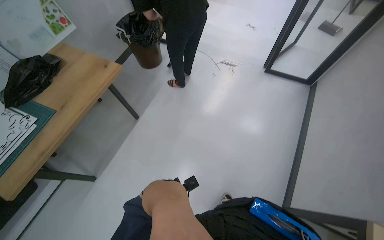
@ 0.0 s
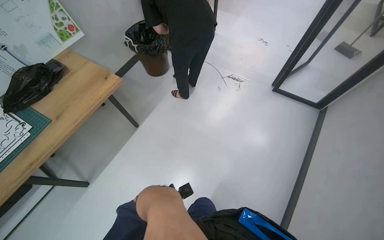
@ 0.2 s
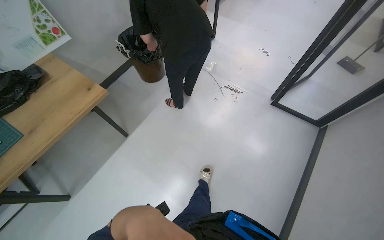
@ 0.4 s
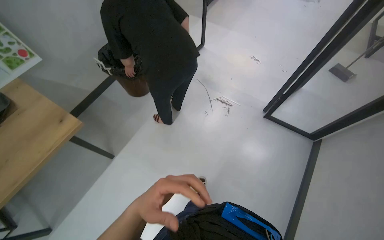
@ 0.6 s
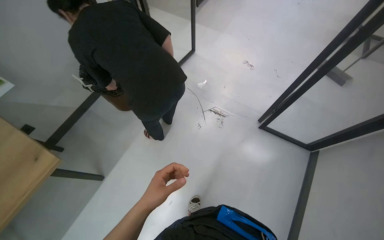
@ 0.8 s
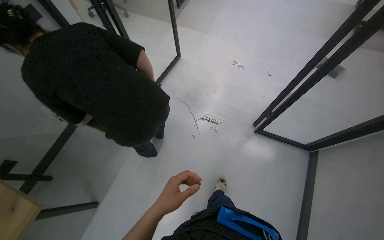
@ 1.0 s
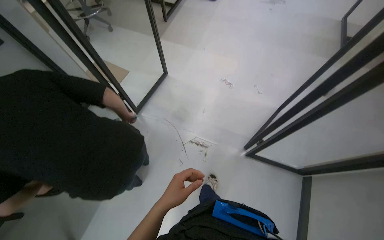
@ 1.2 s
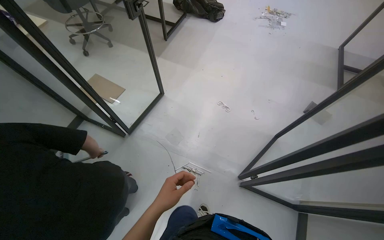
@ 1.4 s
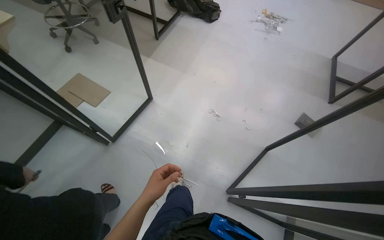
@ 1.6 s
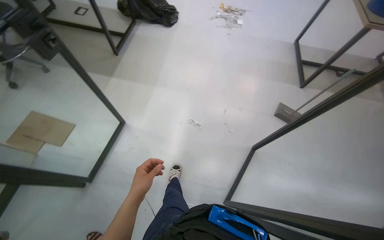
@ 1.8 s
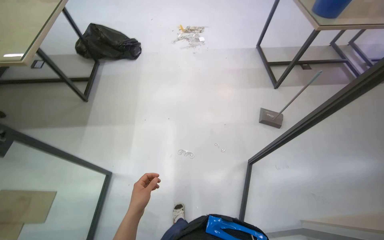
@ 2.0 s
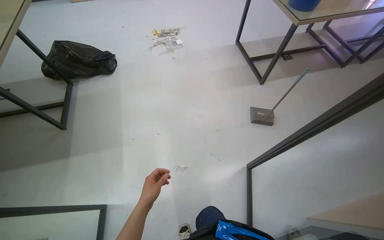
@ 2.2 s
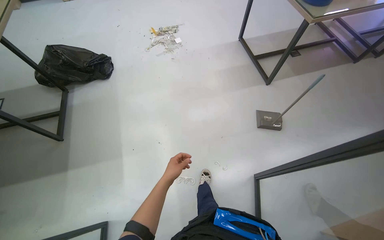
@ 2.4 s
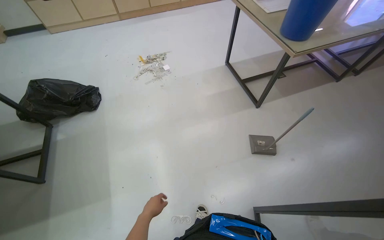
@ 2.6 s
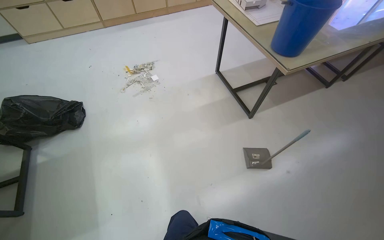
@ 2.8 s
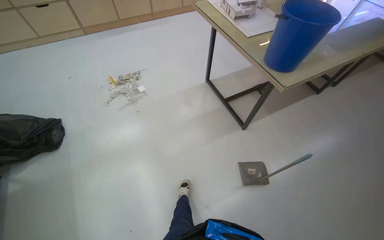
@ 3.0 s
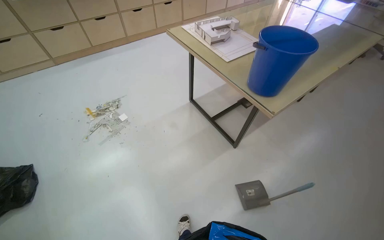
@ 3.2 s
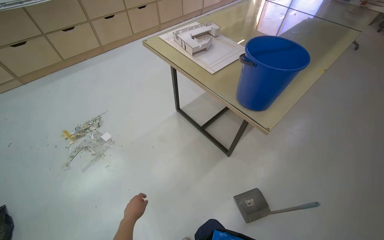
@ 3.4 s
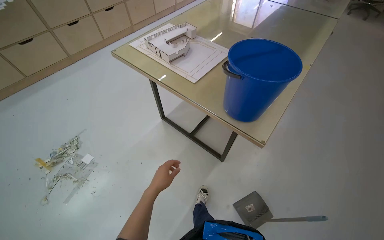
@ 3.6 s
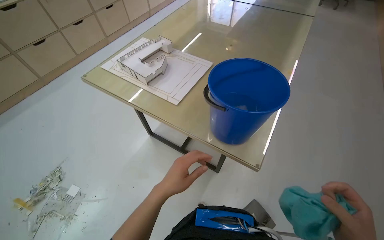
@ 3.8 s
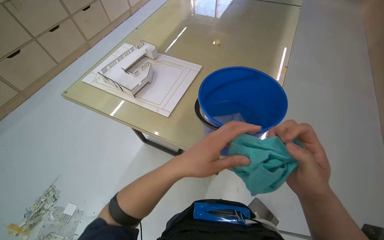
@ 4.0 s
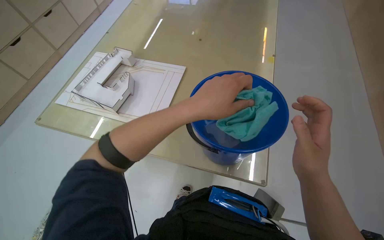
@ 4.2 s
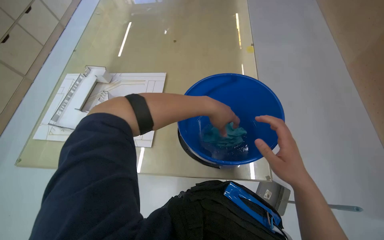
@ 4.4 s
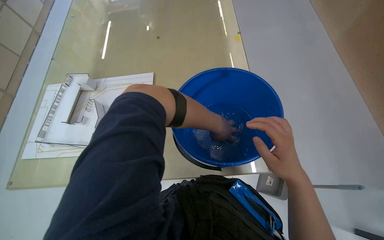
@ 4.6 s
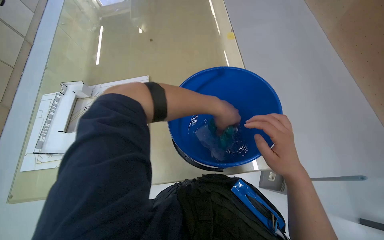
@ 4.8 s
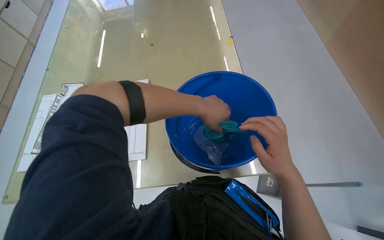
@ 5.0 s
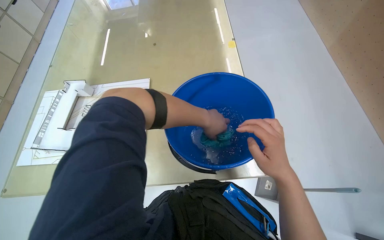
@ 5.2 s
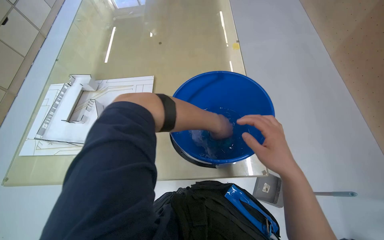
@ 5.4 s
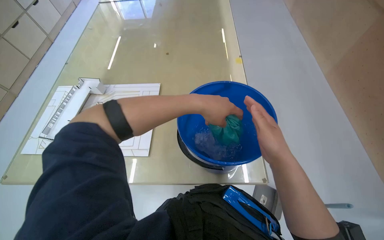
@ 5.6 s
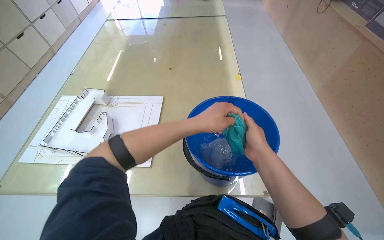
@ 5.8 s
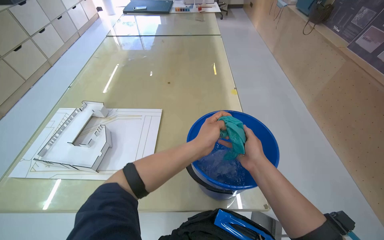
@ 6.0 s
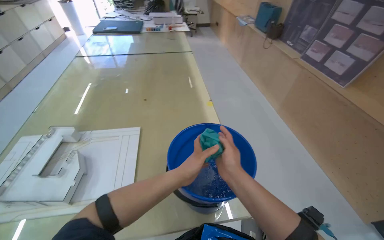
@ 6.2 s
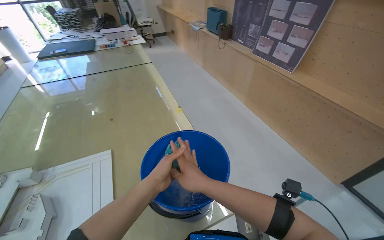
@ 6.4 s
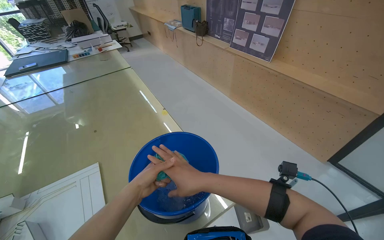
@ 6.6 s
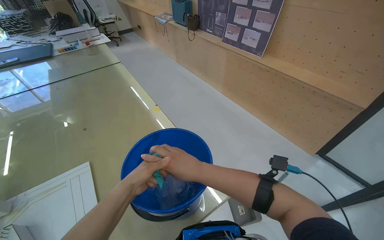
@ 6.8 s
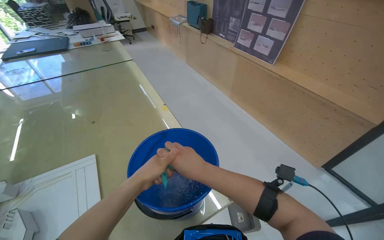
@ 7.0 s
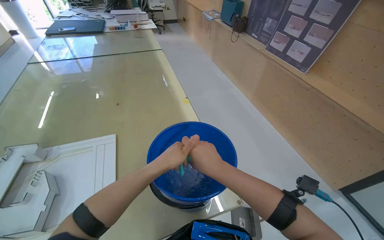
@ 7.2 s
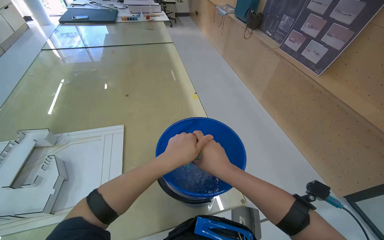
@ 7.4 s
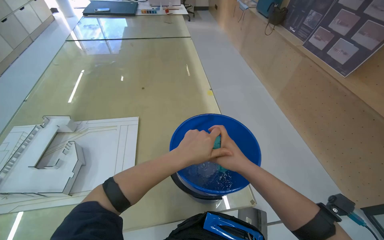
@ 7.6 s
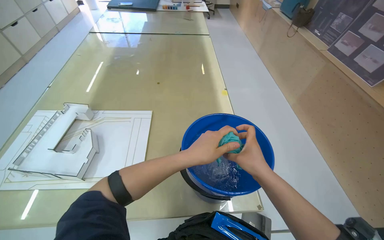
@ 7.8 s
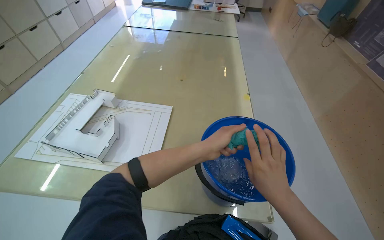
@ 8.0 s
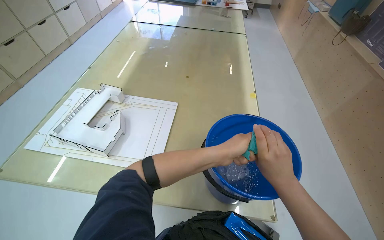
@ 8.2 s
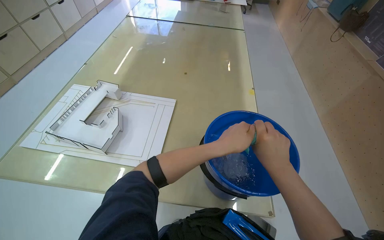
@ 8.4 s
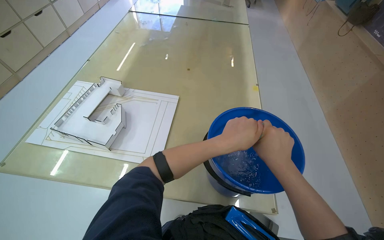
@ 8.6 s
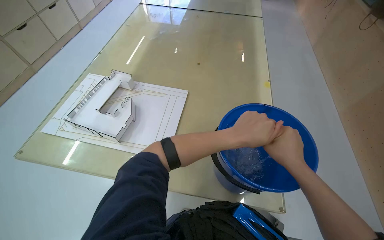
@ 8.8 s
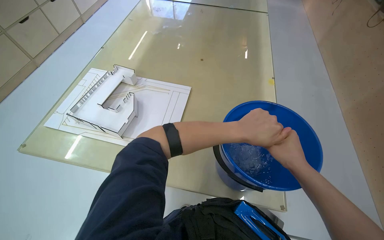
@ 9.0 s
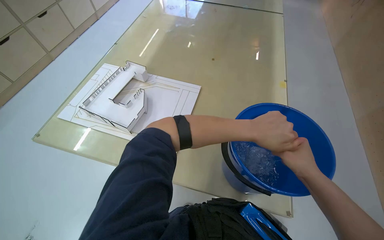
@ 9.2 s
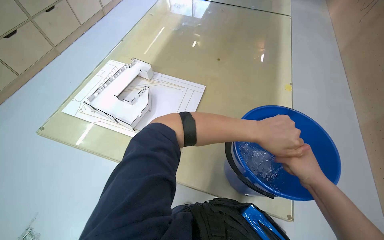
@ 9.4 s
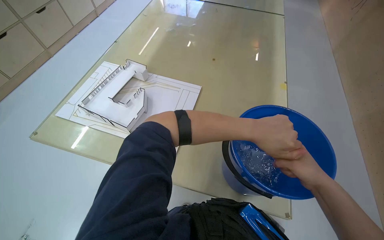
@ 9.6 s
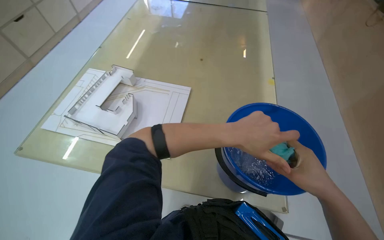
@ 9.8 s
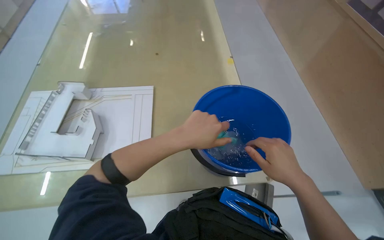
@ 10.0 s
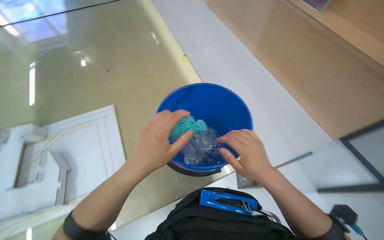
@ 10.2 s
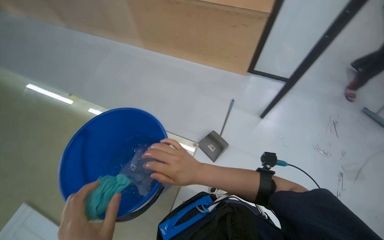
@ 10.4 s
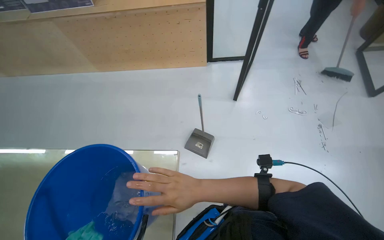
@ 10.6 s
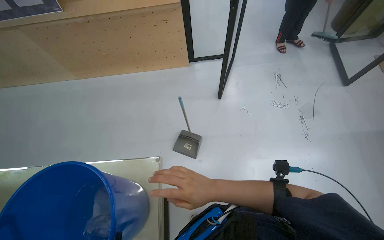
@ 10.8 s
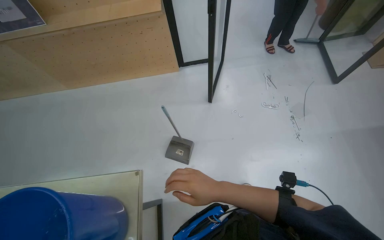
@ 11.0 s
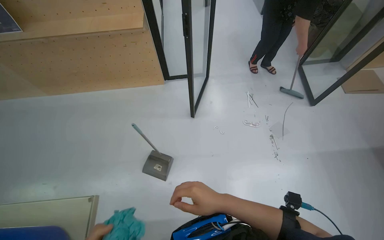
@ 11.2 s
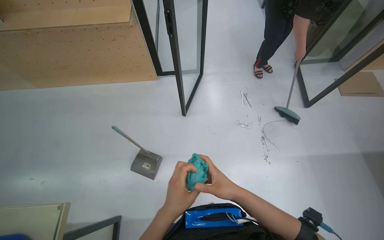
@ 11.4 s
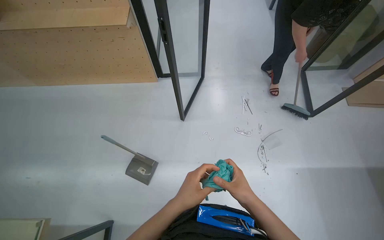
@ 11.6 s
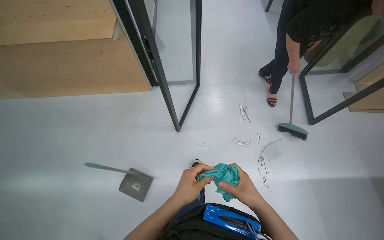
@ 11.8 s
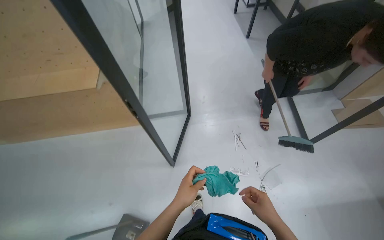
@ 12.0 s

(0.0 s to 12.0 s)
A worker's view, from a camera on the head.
Job: wiping surfaces.
The whole recording: Wiping surfaces with a cloth. The worker wipes various surfaces on the desk, including a laptop, mouse, and the tabletop, using a cloth.
0.0 s - 1.6 s: The camera is carried approximately 1.5 m.
1.6 s - 3.0 s: The camera travels roughly 1.5 m. The wearer's head swings some 50 degrees to the right.
3.0 s - 4.4 s: The camera travels about 90 cm. The head rotates approximately 60 degrees to the right.
4.4 s - 6.0 s: The camera pitches upward, by some 15 degrees.
9.0 s - 10.4 s: The head rotates about 45 degrees to the right.
10.4 s - 12.0 s: The wearer moves about 80 cm. The scene turns about 30 degrees counterclockwise in the picture.

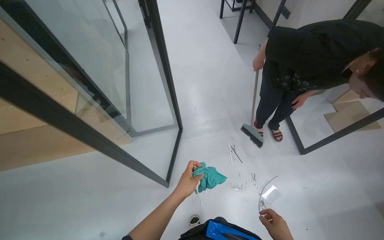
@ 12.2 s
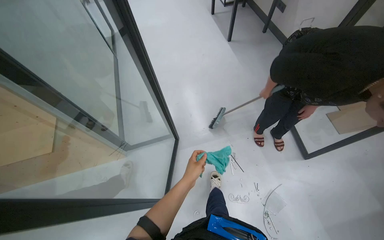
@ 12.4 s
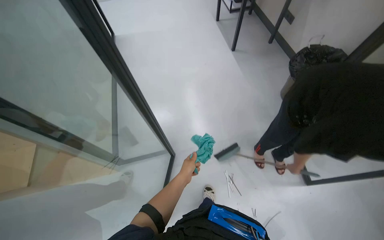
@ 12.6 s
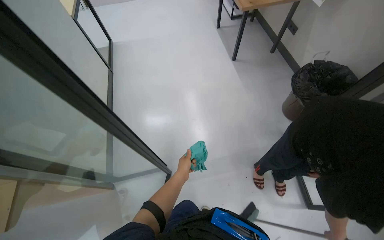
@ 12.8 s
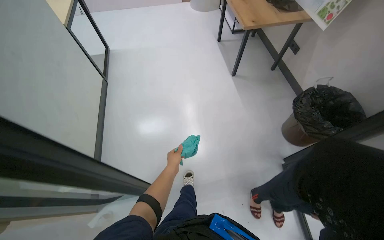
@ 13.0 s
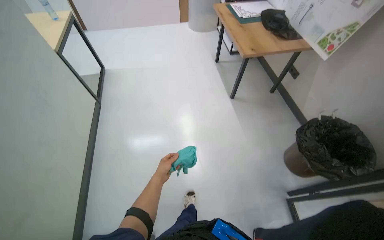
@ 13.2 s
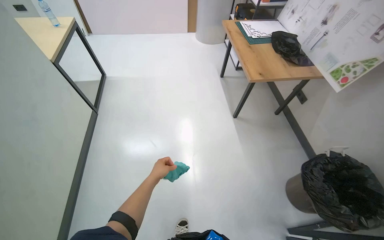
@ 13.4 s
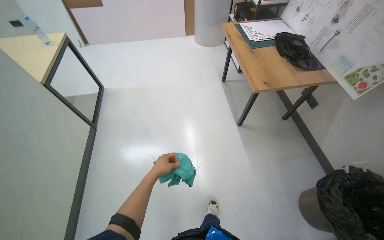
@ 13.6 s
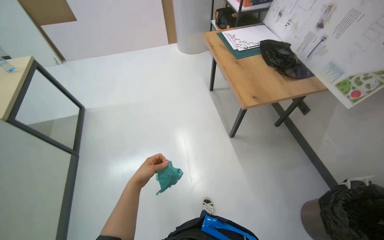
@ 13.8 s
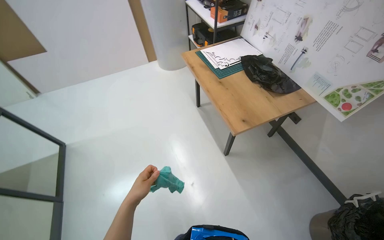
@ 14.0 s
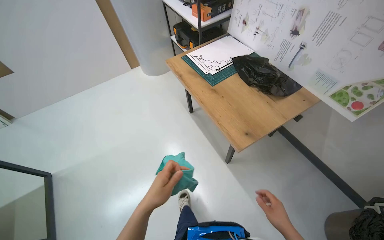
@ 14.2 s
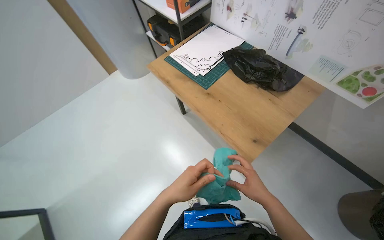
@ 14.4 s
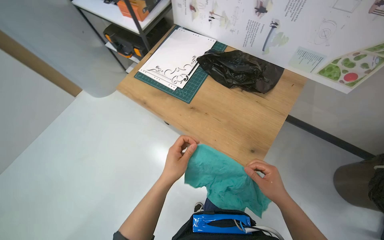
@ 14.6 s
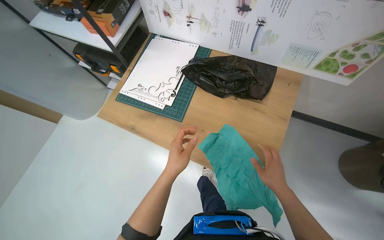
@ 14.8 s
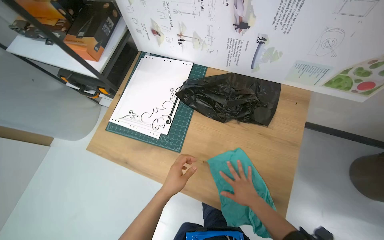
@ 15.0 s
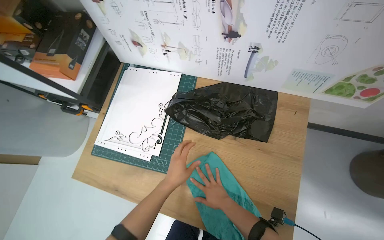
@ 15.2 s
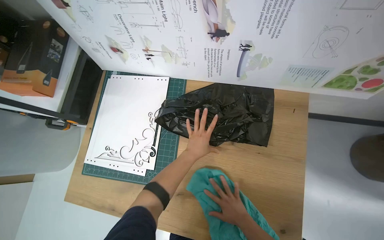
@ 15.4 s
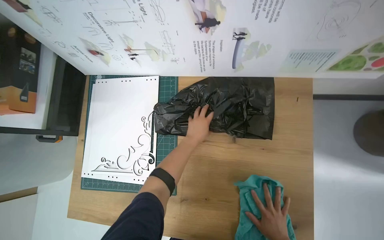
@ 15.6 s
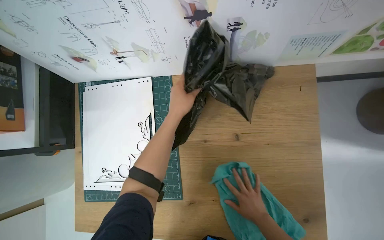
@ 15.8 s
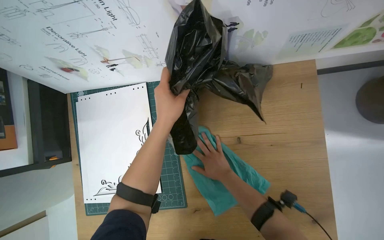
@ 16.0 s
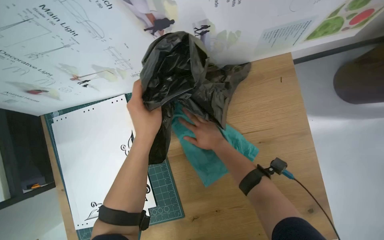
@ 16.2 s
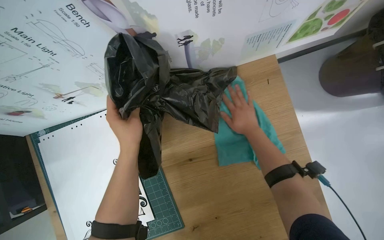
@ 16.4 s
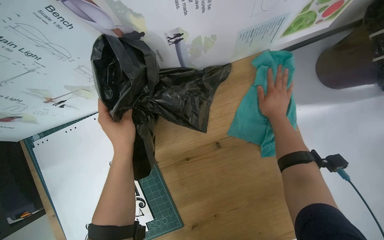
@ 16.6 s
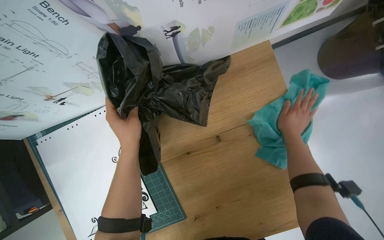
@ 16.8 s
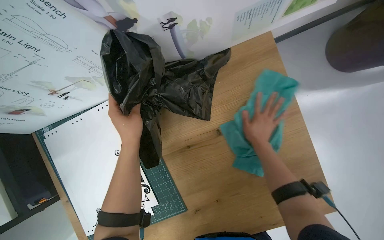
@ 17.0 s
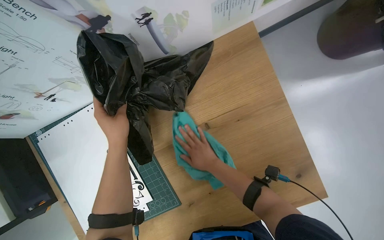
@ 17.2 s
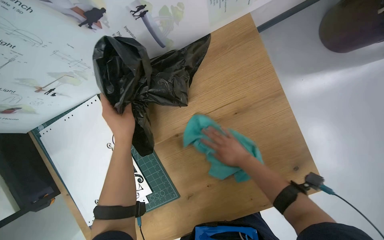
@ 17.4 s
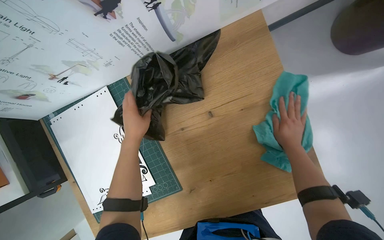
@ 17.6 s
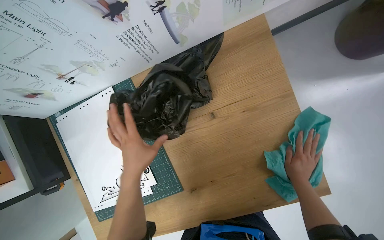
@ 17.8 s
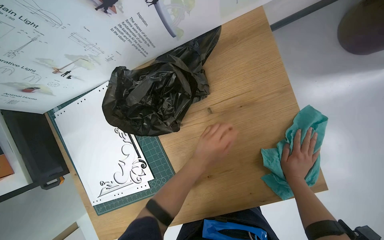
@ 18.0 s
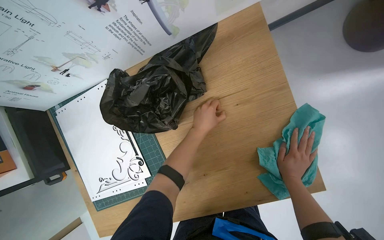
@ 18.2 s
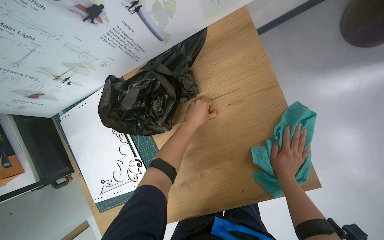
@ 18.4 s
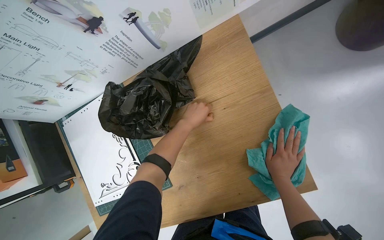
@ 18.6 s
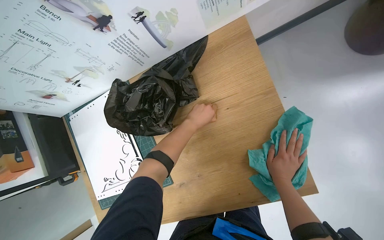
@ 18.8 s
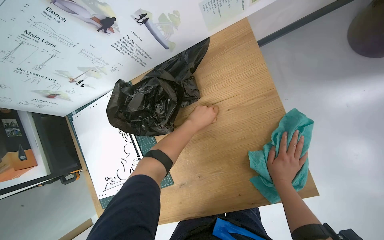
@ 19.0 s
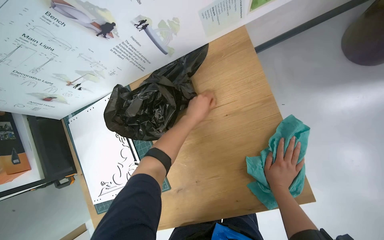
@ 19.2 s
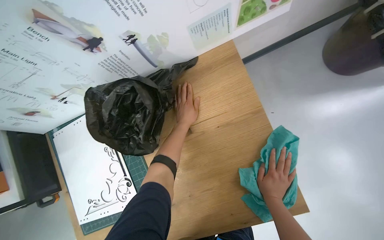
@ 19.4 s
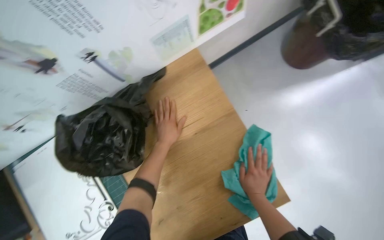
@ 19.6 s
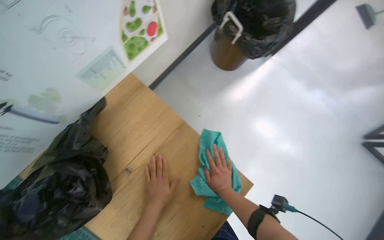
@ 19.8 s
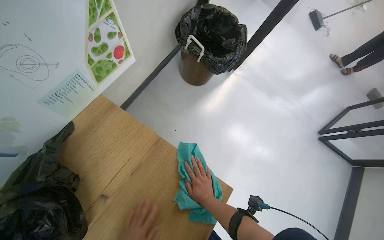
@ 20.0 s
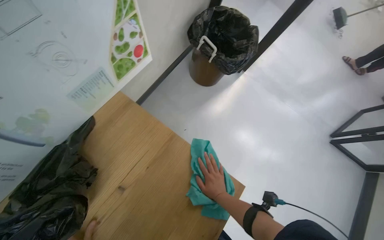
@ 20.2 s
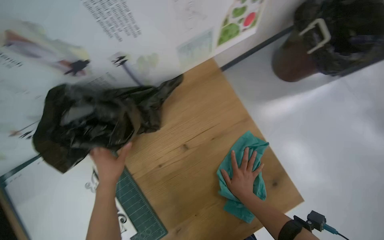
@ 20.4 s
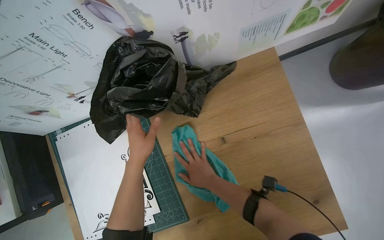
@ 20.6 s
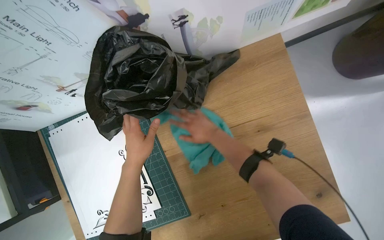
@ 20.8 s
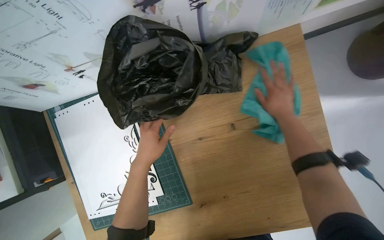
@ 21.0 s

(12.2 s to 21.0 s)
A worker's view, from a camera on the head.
Job: wiping surfaces.
The whole recording: Wiping surfaces with a cloth. The worker wipes various surfaces on the desk, including a laptop, mouse, and the tabletop, using a cloth.
12.2 s - 13.6 s: The camera is carried roughly 1.5 m.
13.6 s - 15.2 s: The camera is carried approximately 1.5 m. The head rotates about 65 degrees to the right.
15.2 s - 16.6 s: The scene turns some 35 degrees counterclockwise in the picture. The two hands go about 35 cm up the picture.
16.6 s - 18.0 s: The right hand is displaced down the picture by approximately 30 cm, and goes to the left and returns, about 10 cm each way, while the left hand moves to the right and down the picture, some 30 cm.
18.0 s - 19.6 s: The left hand travels up the picture by roughly 15 cm.
